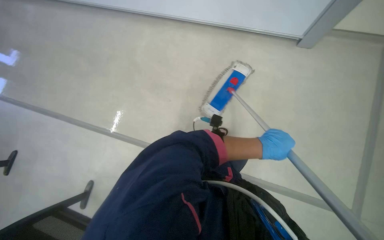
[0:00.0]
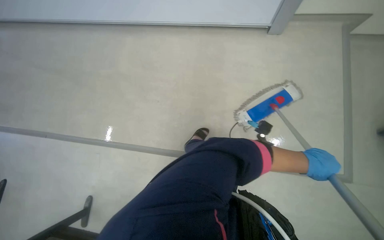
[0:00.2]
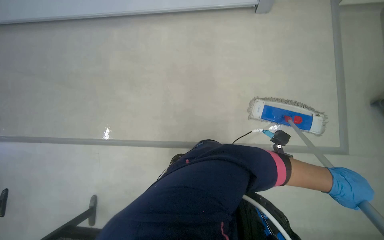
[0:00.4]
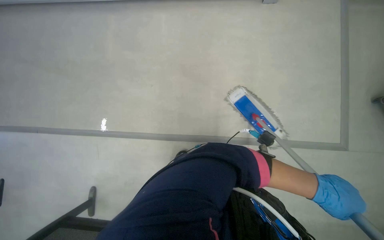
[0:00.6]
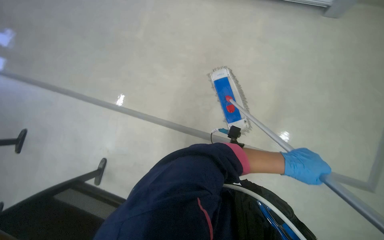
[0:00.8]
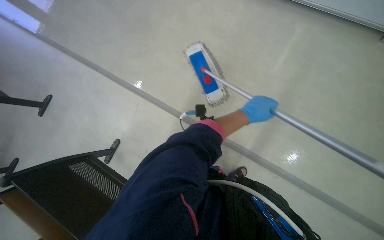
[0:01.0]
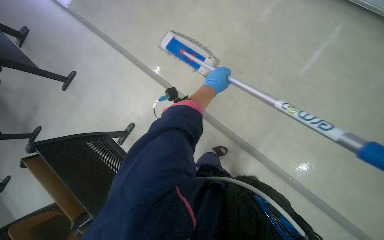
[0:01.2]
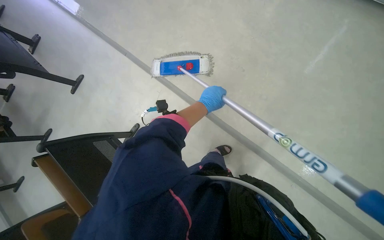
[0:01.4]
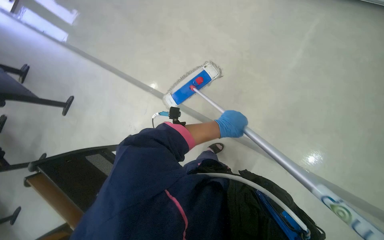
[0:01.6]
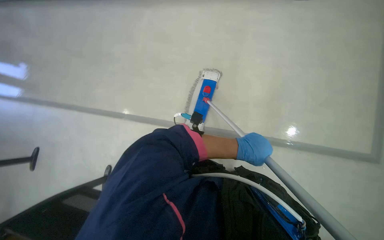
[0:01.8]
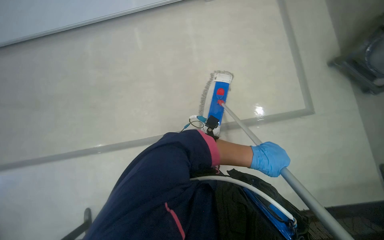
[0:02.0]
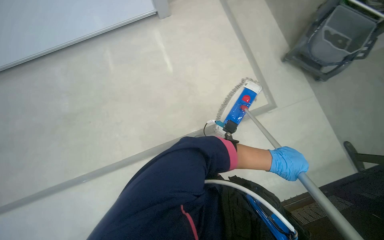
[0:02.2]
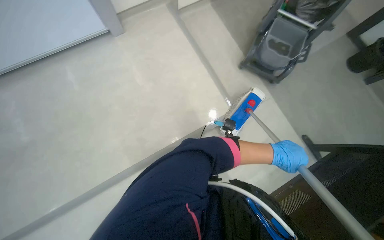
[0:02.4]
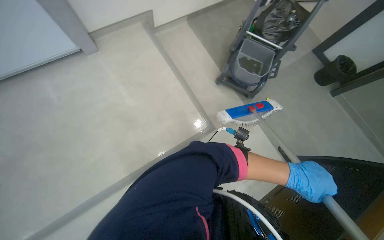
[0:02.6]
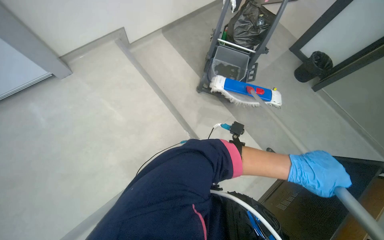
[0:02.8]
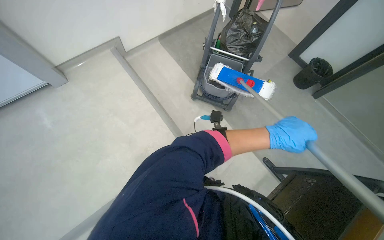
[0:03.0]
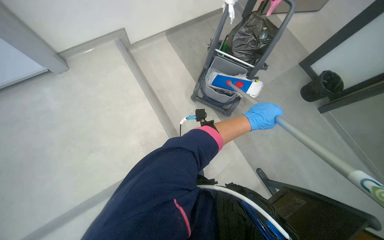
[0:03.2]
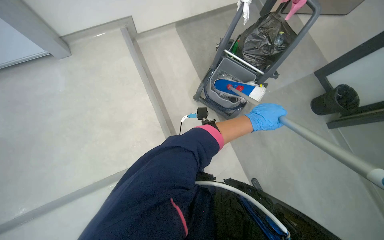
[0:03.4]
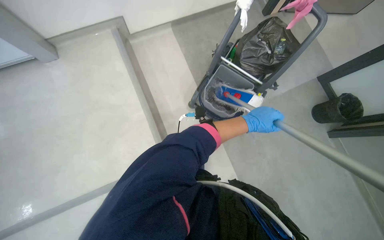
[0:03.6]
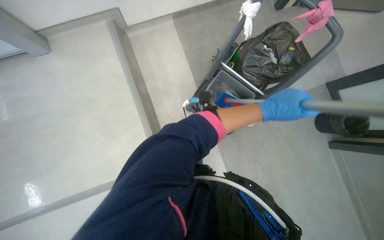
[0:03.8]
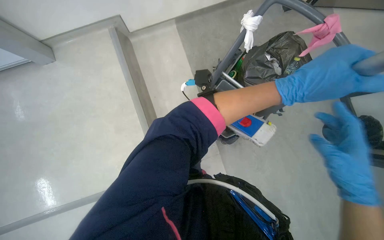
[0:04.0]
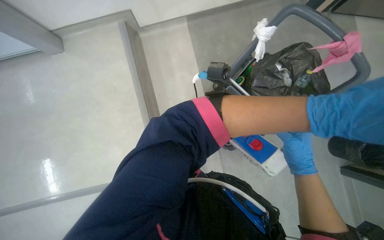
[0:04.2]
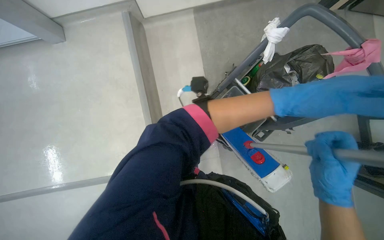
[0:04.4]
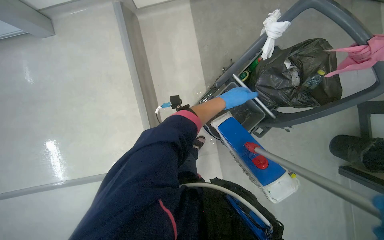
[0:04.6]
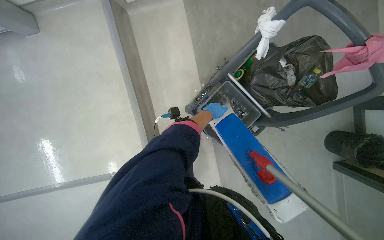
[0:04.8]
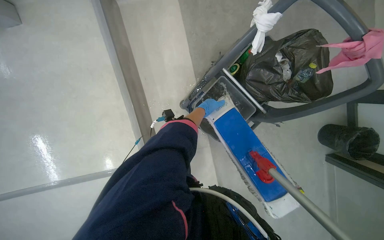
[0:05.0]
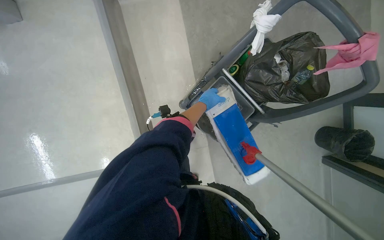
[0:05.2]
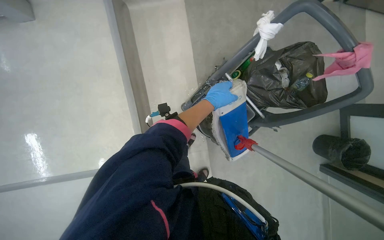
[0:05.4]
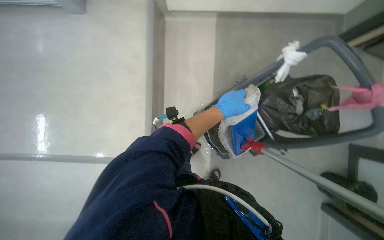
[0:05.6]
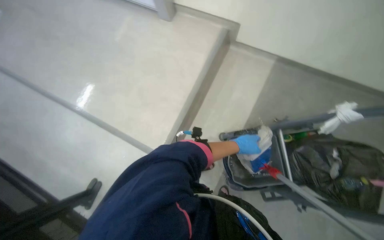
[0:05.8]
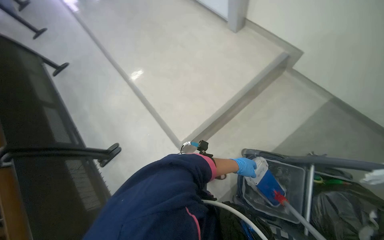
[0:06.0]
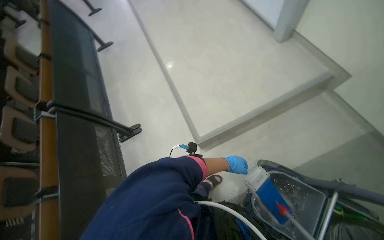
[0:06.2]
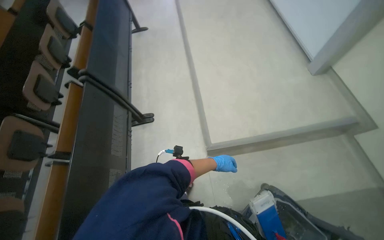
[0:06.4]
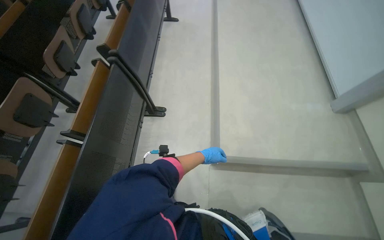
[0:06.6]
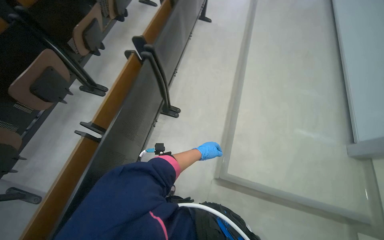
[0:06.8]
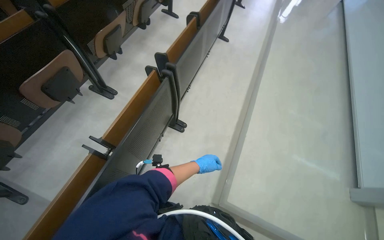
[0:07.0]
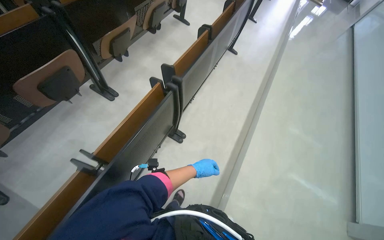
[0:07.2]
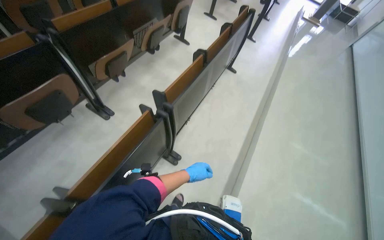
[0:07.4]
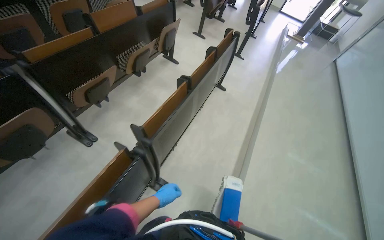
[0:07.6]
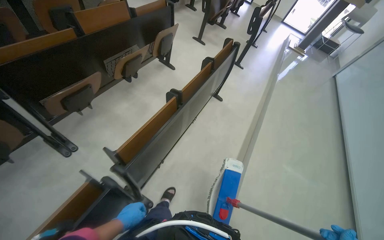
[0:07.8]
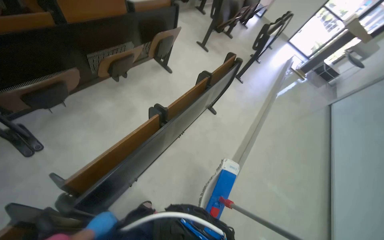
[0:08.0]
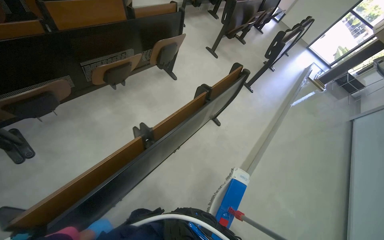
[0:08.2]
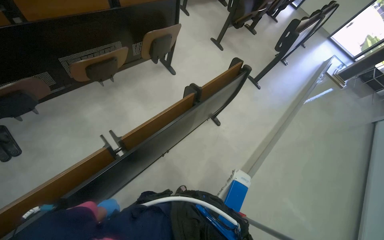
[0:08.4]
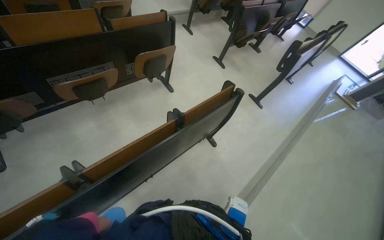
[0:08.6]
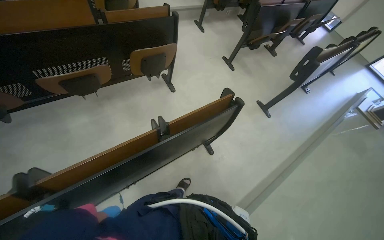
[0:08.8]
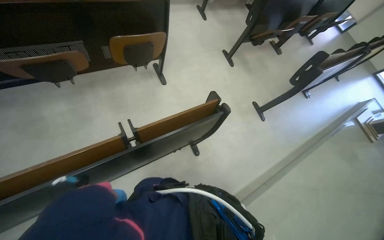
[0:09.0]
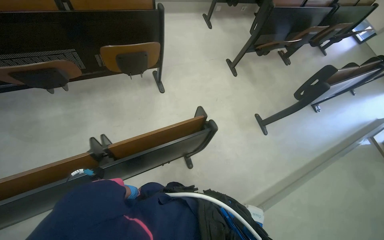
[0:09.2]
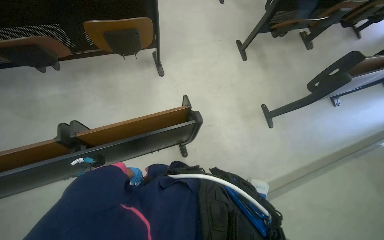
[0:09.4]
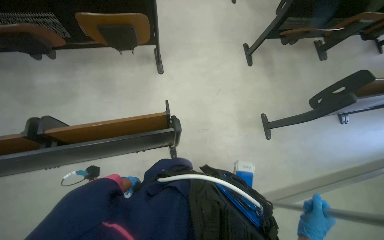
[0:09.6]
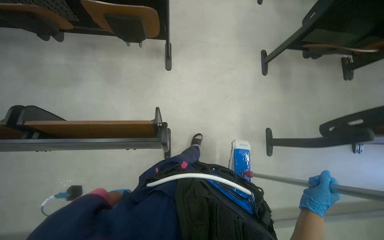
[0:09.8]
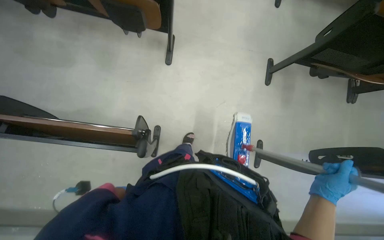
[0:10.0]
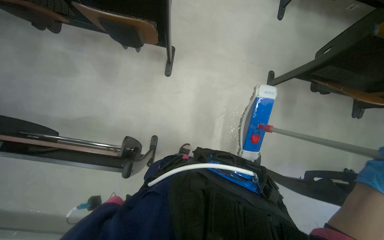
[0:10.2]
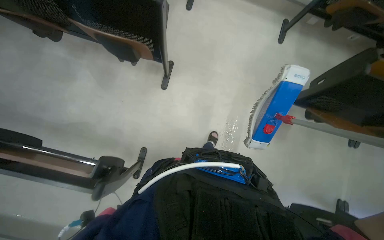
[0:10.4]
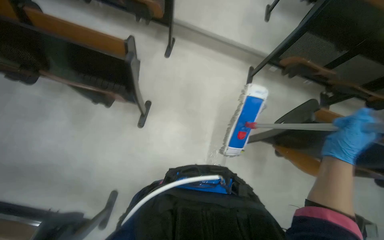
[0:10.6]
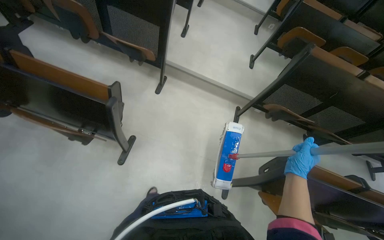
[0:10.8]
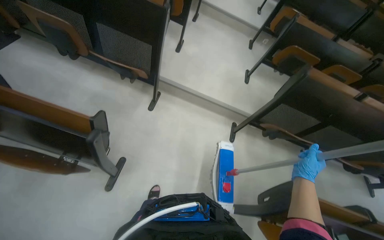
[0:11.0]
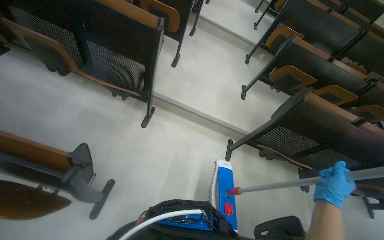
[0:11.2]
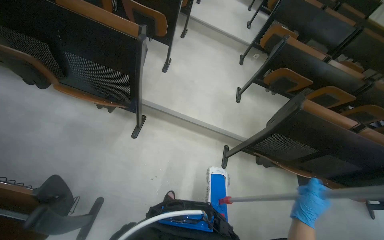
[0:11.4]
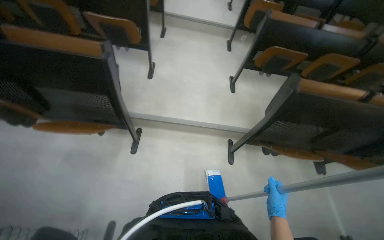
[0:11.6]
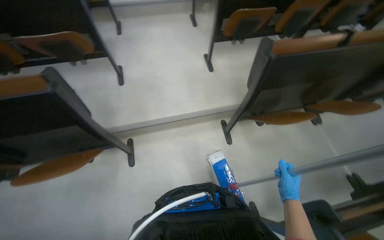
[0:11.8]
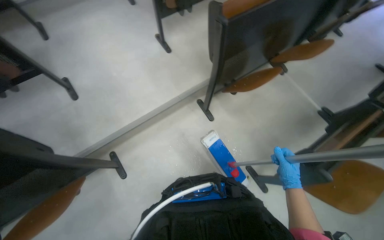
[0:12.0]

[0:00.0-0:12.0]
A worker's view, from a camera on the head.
Job: mopping floor.
The whole recording: Mopping auditorium floor. The worker mops the floor of the auditorium with a long-handled mop.
0:01.6 to 0:03.0: The wearer looks approximately 20 degrees further to the right. The left hand heads to the right, covering approximately 50 cm.
0:03.0 to 0:04.4: The wearer moves approximately 70 cm. The wearer's head swings approximately 30 degrees to the left. The wearer looks roughly 20 degrees further downward.
0:04.4 to 0:06.0: The wearer's head swings roughly 60 degrees to the left. The camera pitches upward, by some 15 degrees.
0:06.0 to 0:07.6: The head travels about 1 m. The scene turns about 70 degrees clockwise in the picture.
0:07.6 to 0:09.0: The camera travels roughly 1.5 m. The head rotates about 35 degrees to the left.
0:09.0 to 0:10.4: The wearer moves approximately 90 cm. The wearer looks roughly 40 degrees further to the left.
0:10.4 to 0:12.0: The camera is carried some 1 m. The head turns to the right by roughly 50 degrees.

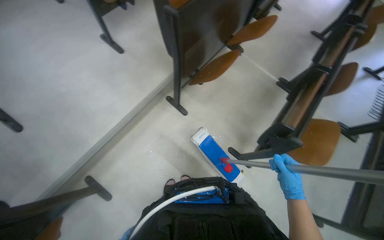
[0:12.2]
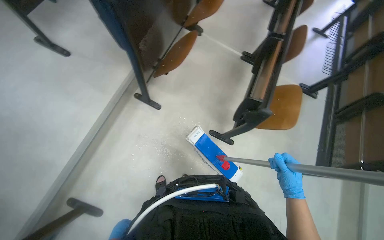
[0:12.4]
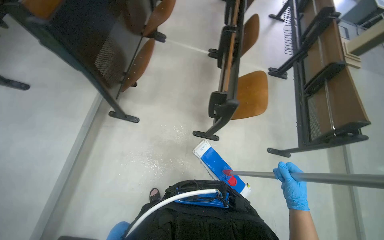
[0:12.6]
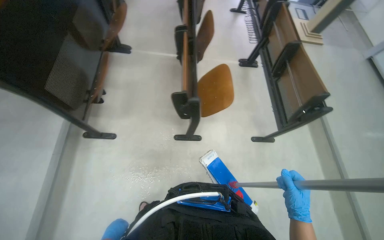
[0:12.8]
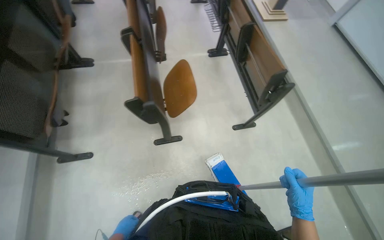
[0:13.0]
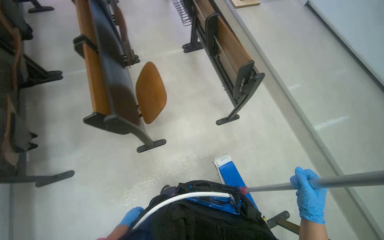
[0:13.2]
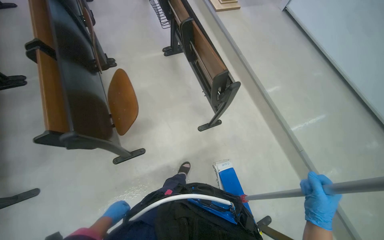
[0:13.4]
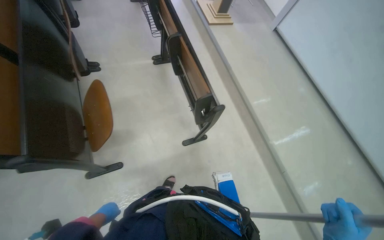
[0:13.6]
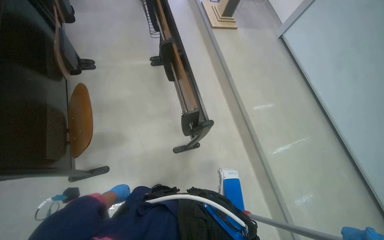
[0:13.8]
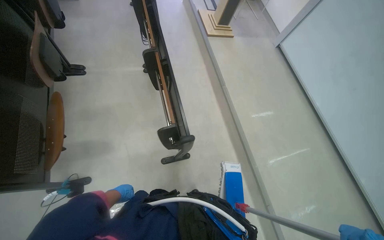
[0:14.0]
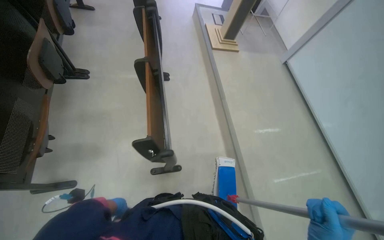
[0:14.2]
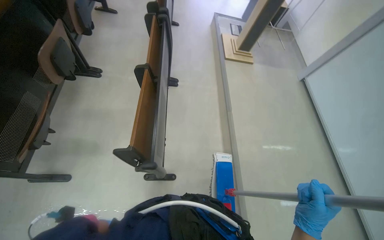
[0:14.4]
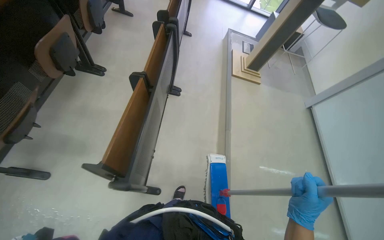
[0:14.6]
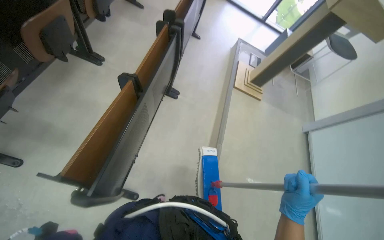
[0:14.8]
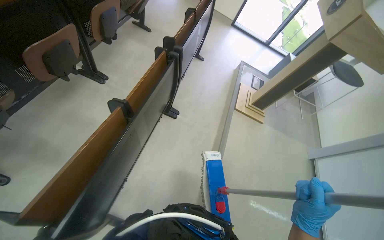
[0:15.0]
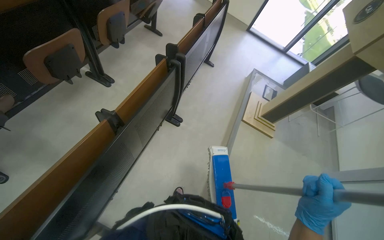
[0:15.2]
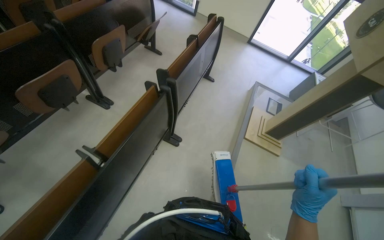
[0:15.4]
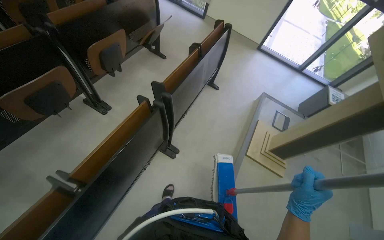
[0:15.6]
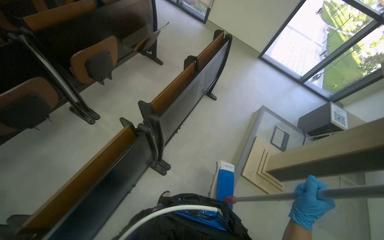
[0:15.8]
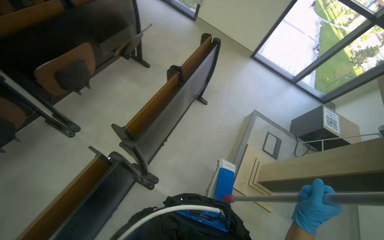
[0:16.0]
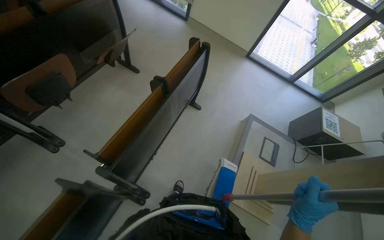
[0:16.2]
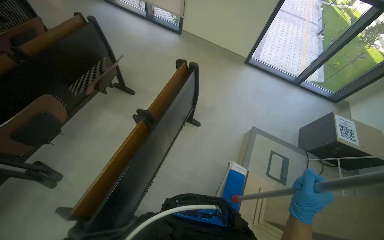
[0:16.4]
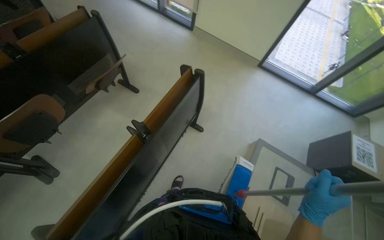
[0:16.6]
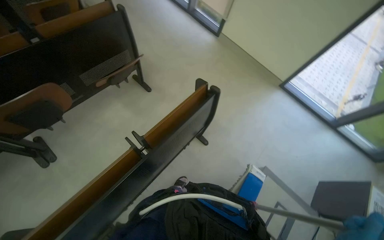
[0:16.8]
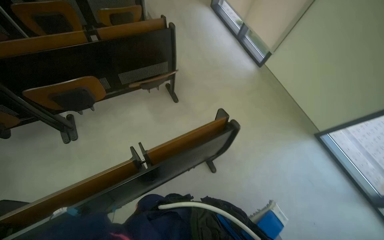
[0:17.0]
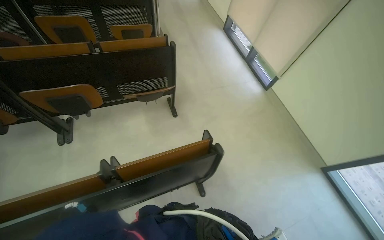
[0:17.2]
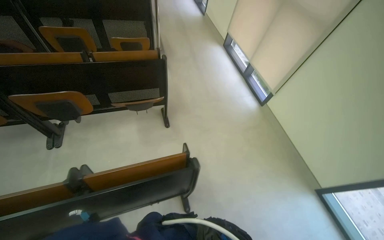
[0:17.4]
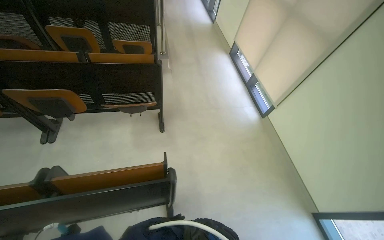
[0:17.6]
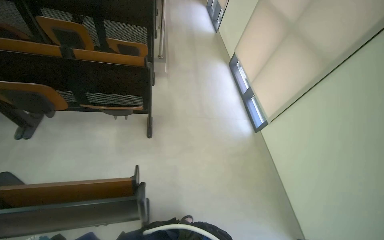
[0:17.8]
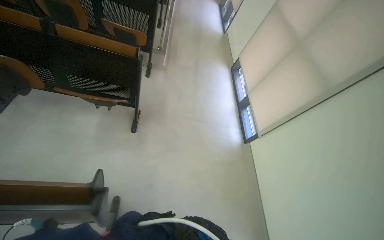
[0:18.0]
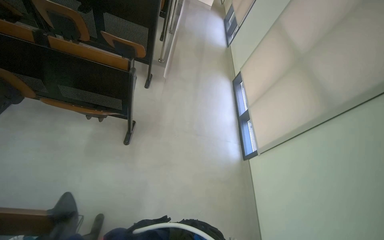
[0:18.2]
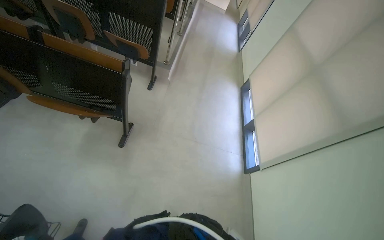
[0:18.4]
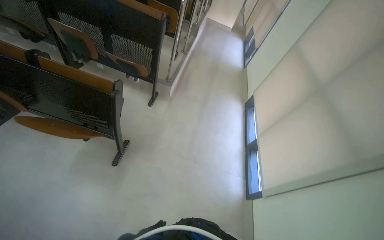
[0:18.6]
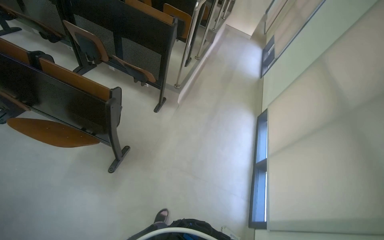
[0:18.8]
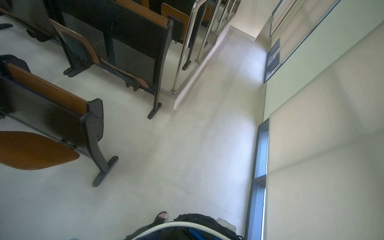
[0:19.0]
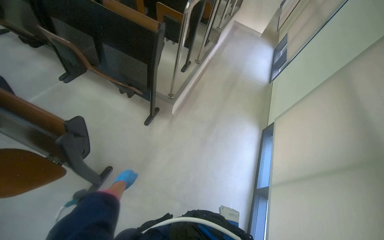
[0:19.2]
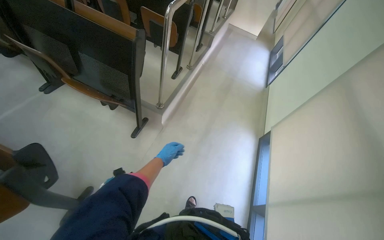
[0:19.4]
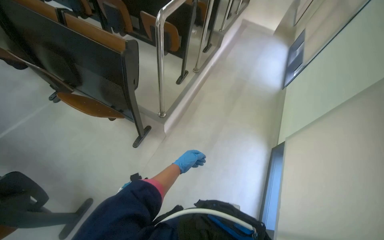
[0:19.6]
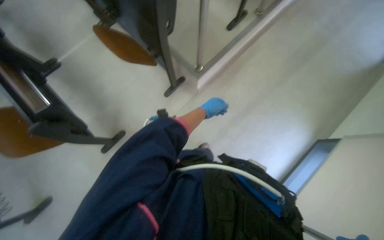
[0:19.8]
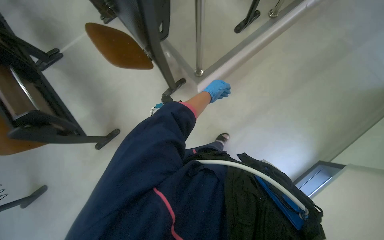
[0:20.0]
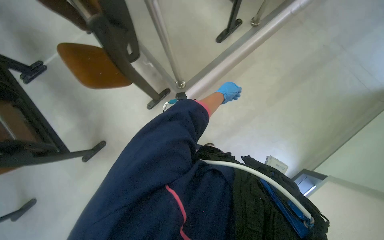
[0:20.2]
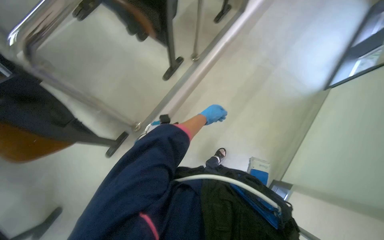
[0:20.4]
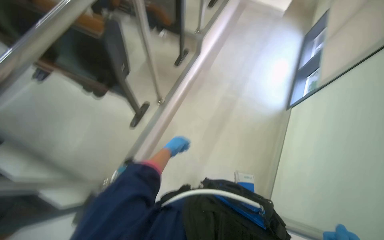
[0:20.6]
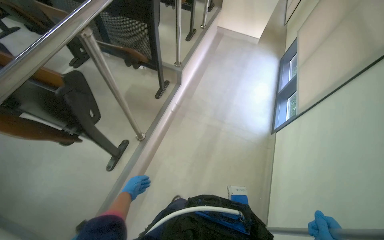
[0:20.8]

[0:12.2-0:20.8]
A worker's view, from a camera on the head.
Job: mopping floor.
The whole recording: Mopping auditorium floor. The worker mops the floor of the auditorium with a long-handled mop.
0:12.2 to 0:13.6: The wearer moves some 90 cm. The head rotates approximately 60 degrees to the right.
0:13.6 to 0:15.0: The wearer moves roughly 80 cm. The wearer's head swings about 40 degrees to the left. The view tips upward by roughly 20 degrees.
0:15.0 to 0:16.6: The camera is carried about 1.5 m.
0:16.6 to 0:18.0: The head travels approximately 90 cm. The wearer's head swings roughly 60 degrees to the left. The view tilts approximately 20 degrees upward.
0:18.0 to 0:19.4: The head travels approximately 1 m. The head rotates approximately 20 degrees to the left.
0:19.4 to 0:20.8: The head travels approximately 1 m.
